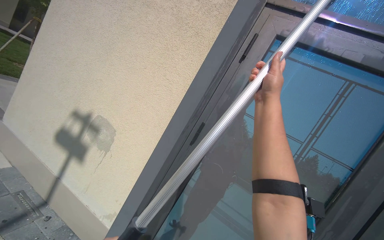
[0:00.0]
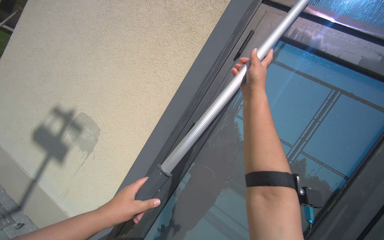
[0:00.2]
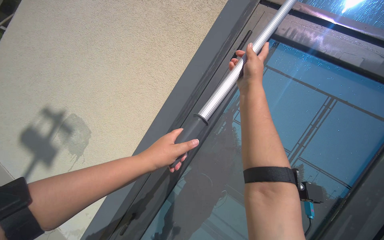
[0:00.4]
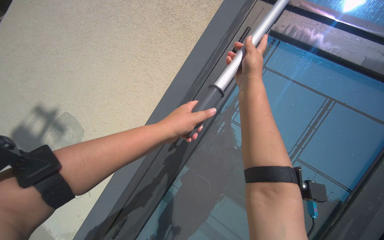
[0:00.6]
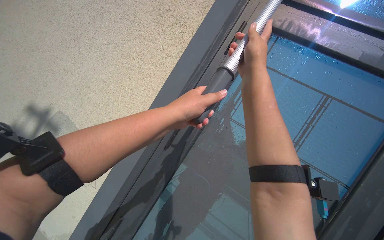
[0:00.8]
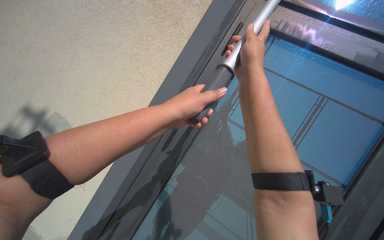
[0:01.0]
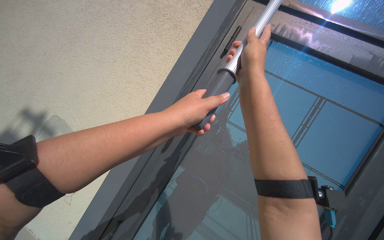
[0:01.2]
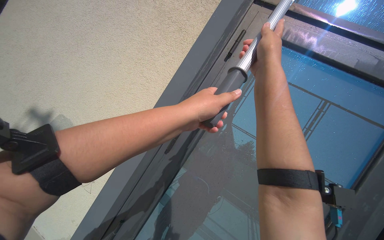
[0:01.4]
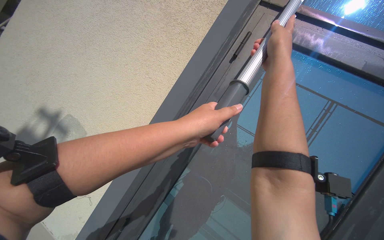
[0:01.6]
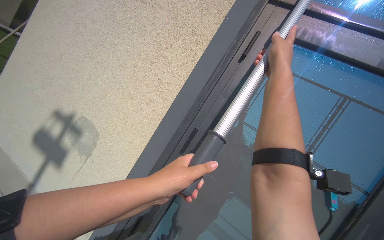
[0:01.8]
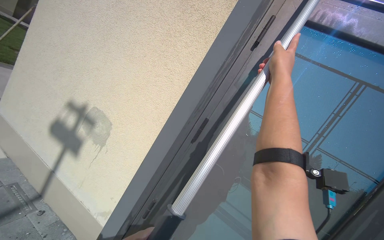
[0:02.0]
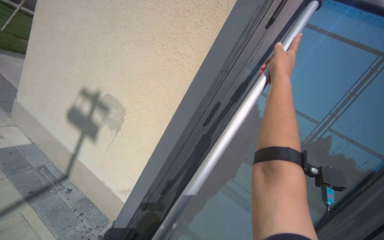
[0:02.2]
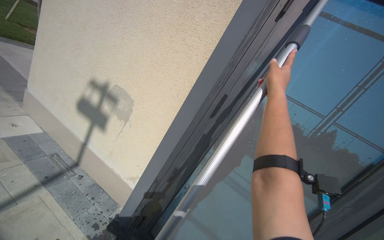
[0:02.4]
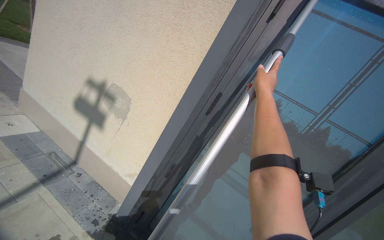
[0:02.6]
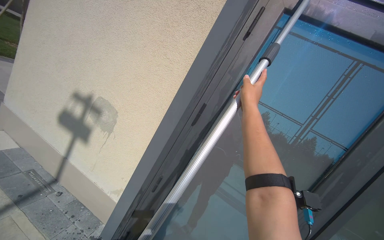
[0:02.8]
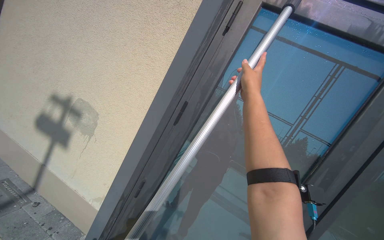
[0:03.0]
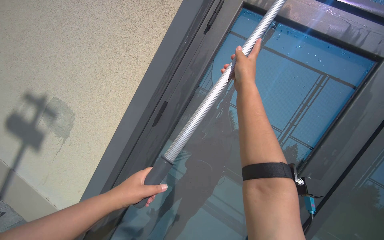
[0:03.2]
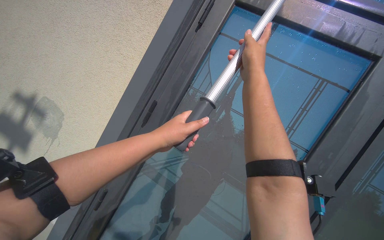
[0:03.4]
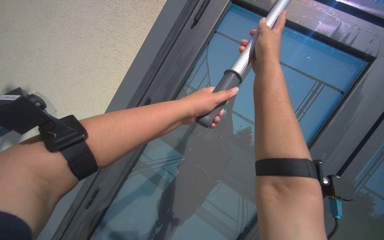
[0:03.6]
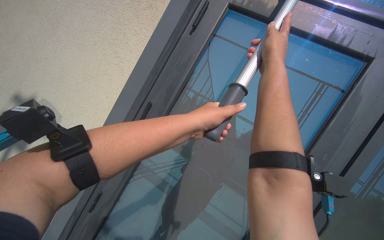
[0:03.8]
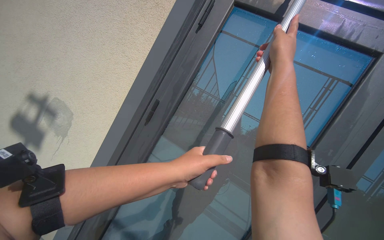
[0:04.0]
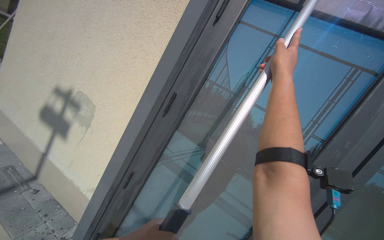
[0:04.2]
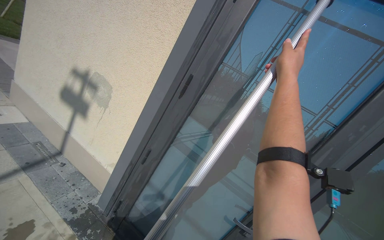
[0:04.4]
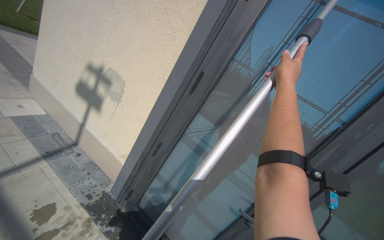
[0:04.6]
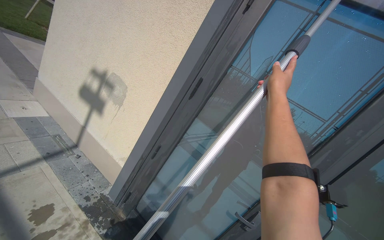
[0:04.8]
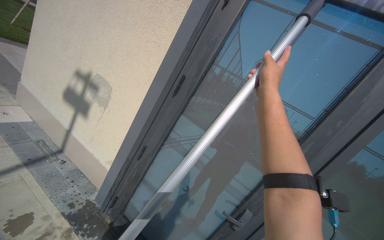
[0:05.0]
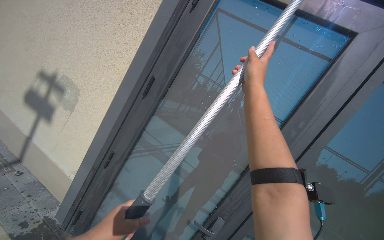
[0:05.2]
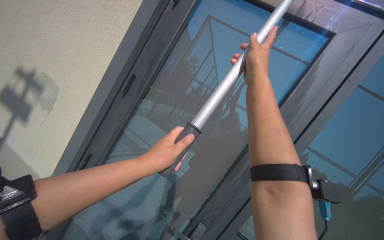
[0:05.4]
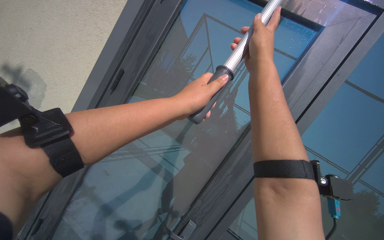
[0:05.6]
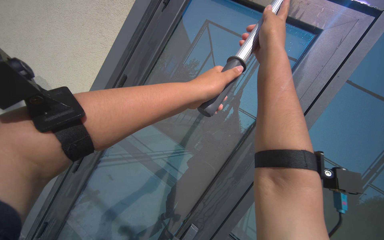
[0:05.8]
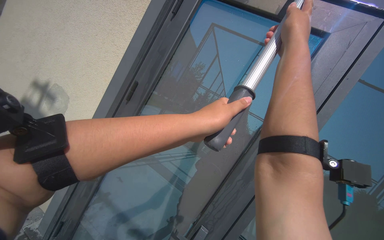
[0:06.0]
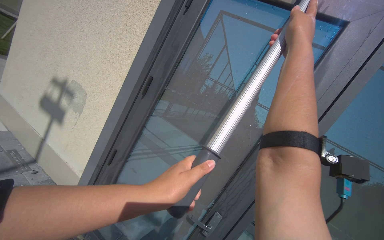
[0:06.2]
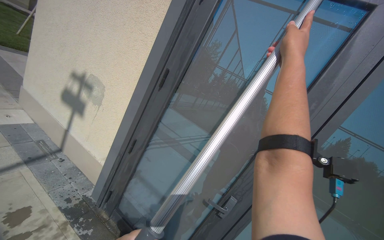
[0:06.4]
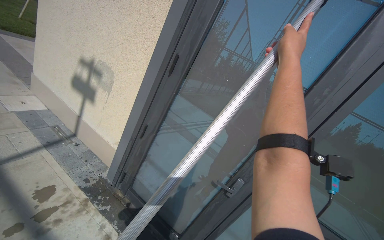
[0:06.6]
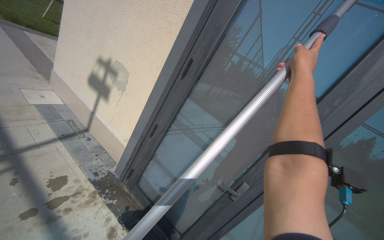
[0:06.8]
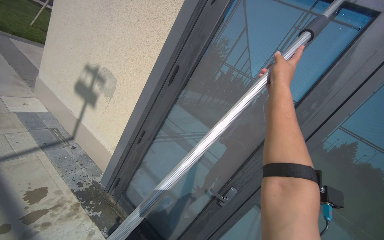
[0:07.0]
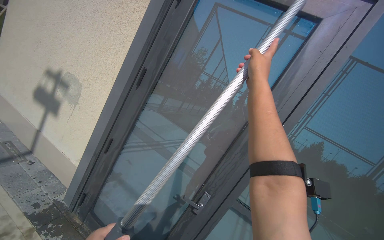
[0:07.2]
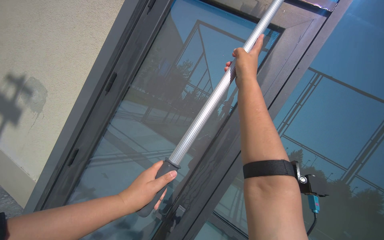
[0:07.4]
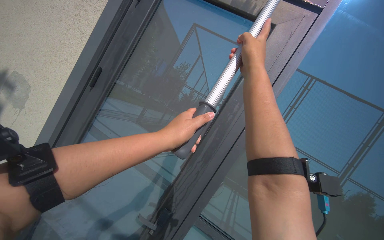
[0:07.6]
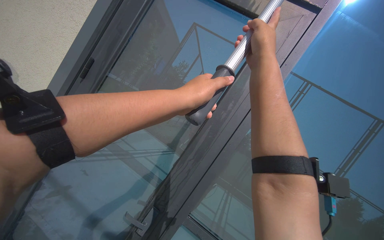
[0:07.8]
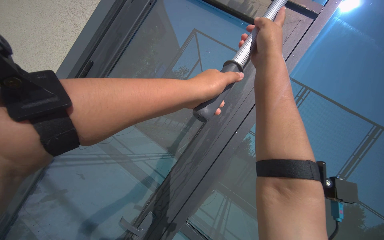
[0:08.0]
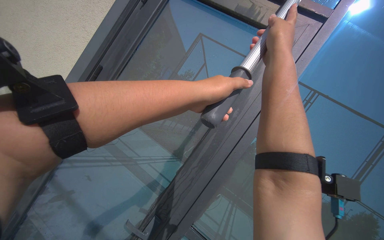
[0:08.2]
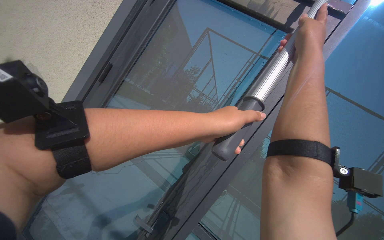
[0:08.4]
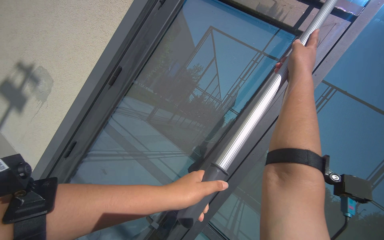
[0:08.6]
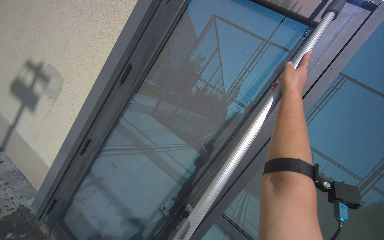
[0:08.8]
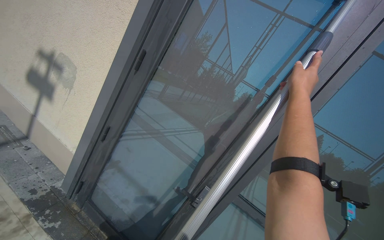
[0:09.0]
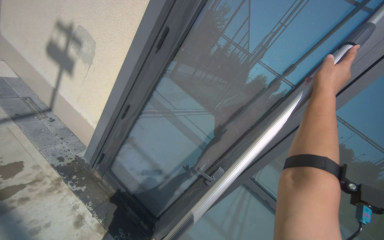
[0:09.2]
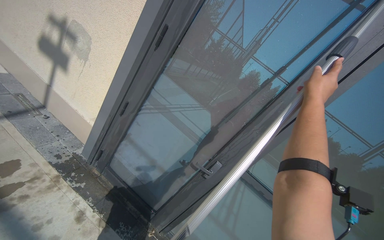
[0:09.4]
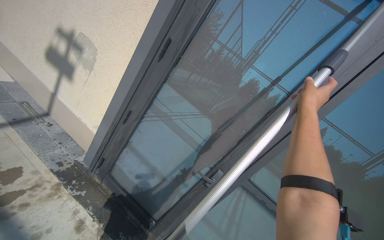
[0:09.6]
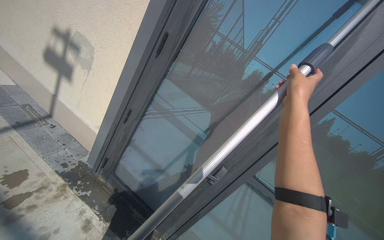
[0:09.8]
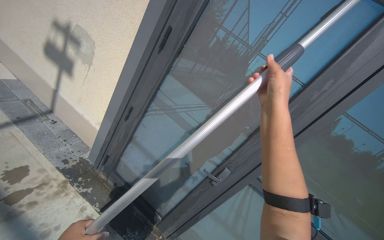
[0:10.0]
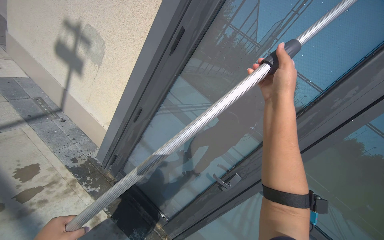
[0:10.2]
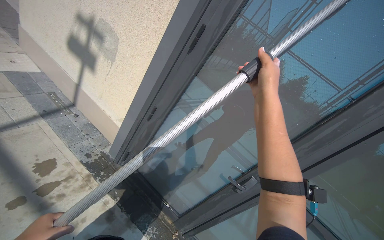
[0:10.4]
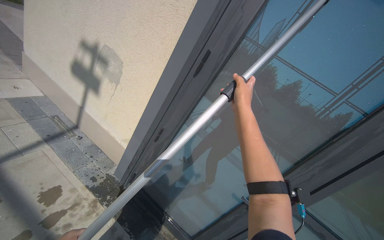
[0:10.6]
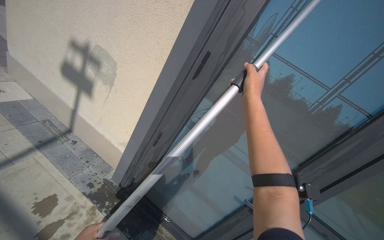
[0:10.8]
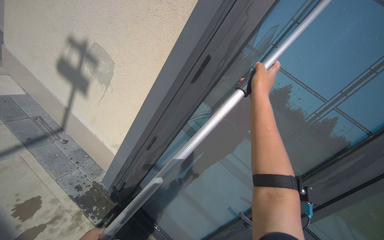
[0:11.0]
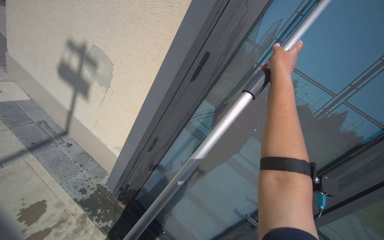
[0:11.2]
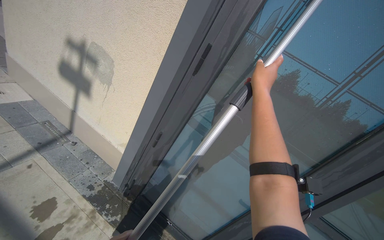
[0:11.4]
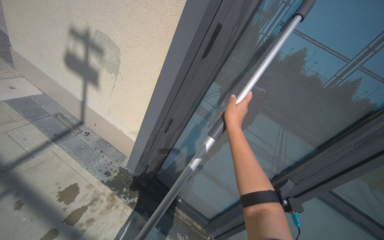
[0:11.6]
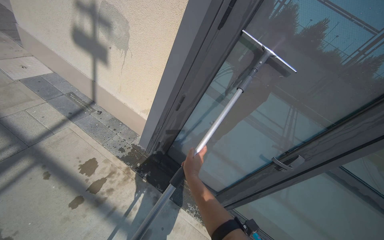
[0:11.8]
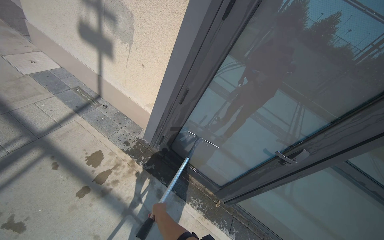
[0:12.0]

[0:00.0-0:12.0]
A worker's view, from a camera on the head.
Job: wiping surfaces.
The whole recording: Cleaning glass window with squeegee. The worker cleans the glass window using a squeegee, then a long pole with a squeegee attachment.
0:01.6 to 0:03.0: The right hand moves down the picture, about 15 cm.
0:03.0 to 0:04.4: The right hand moves to the right, approximately 10 cm.
0:09.0 to 0:10.4: The camera pitches downward, by about 15 degrees. The right hand travels to the left by some 40 cm.
0:10.4 to 0:12.0: The right hand heads to the left and down the picture, covering approximately 80 cm.

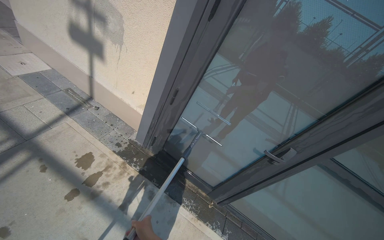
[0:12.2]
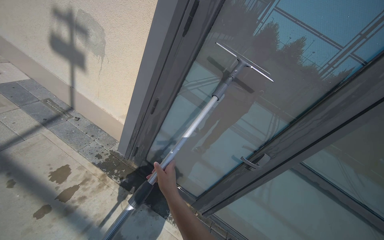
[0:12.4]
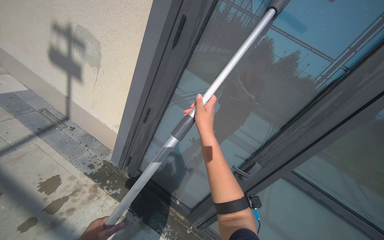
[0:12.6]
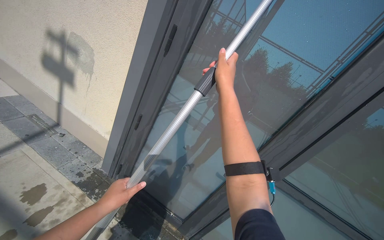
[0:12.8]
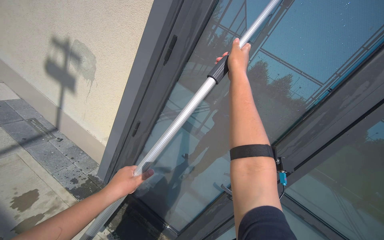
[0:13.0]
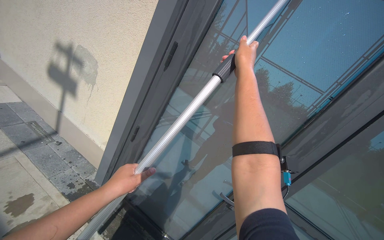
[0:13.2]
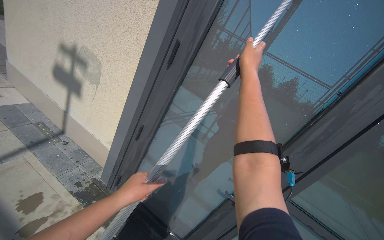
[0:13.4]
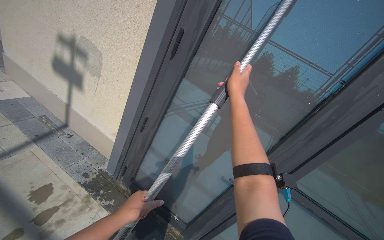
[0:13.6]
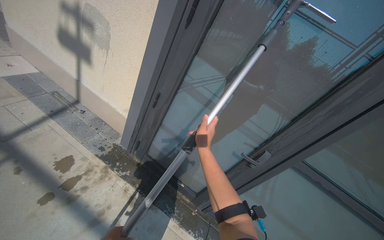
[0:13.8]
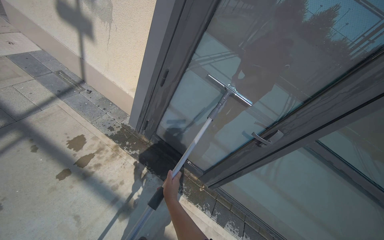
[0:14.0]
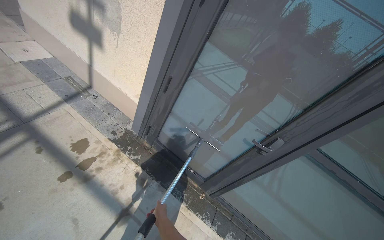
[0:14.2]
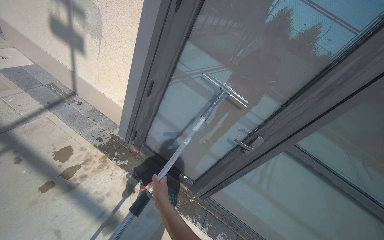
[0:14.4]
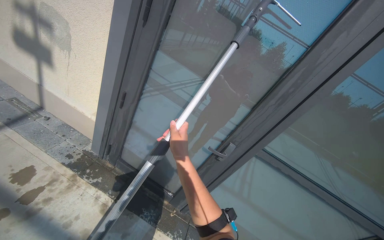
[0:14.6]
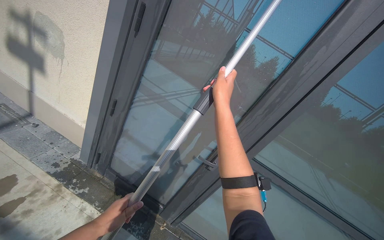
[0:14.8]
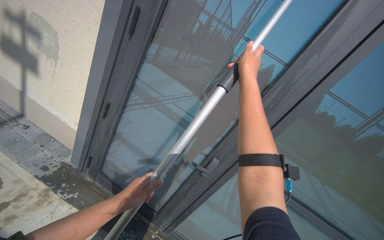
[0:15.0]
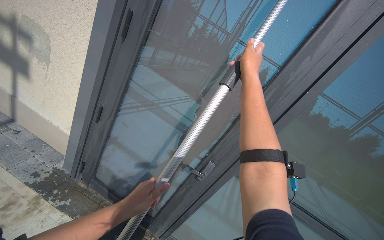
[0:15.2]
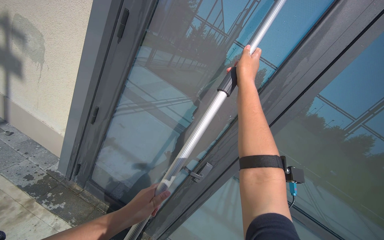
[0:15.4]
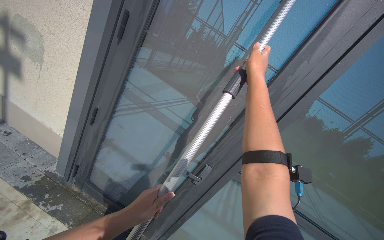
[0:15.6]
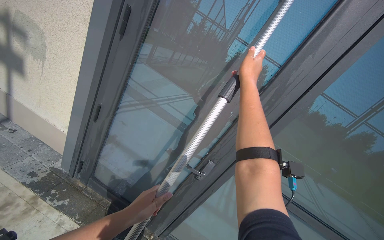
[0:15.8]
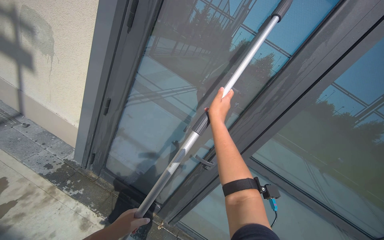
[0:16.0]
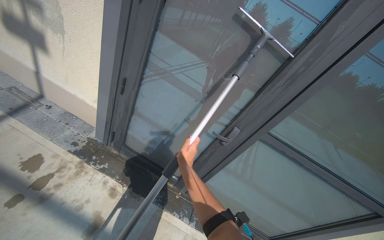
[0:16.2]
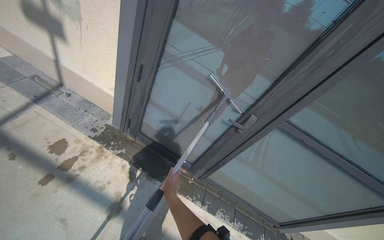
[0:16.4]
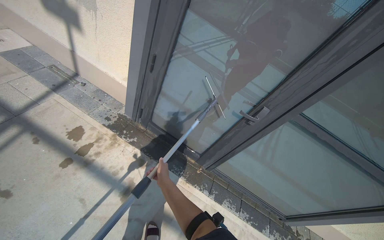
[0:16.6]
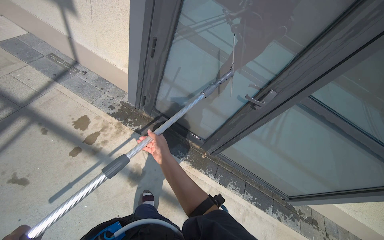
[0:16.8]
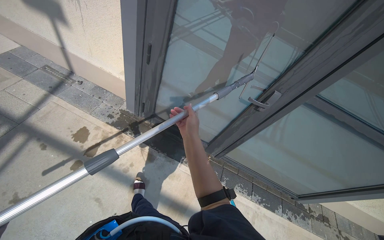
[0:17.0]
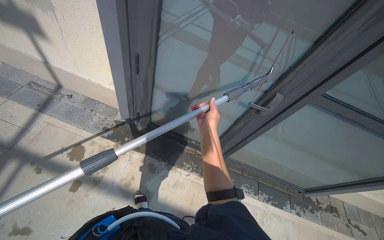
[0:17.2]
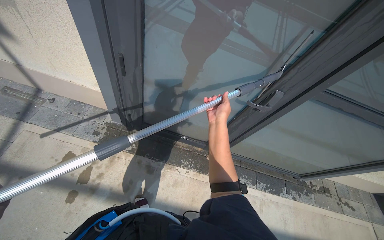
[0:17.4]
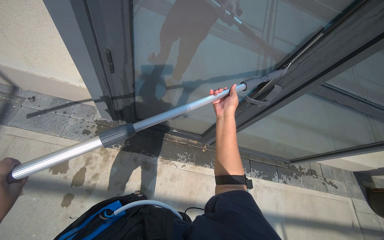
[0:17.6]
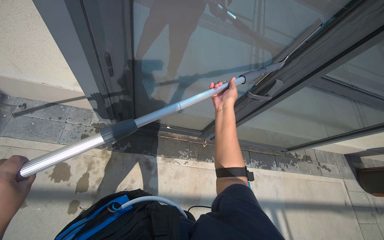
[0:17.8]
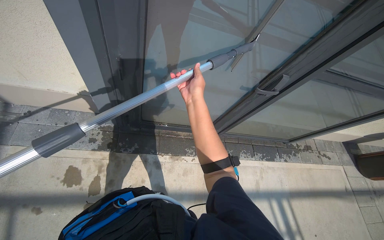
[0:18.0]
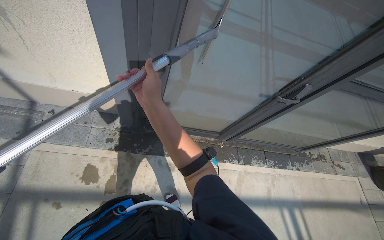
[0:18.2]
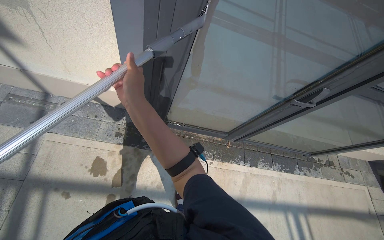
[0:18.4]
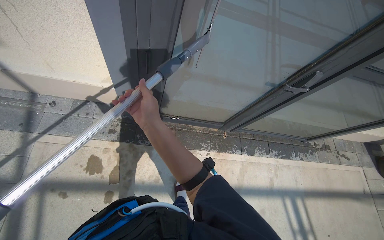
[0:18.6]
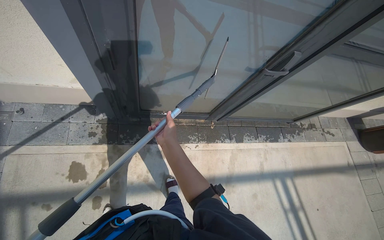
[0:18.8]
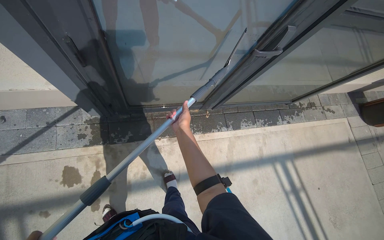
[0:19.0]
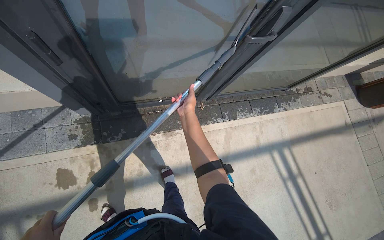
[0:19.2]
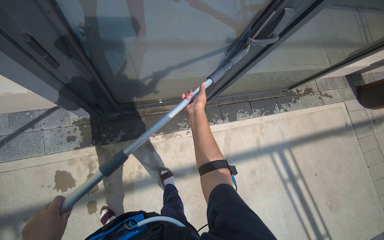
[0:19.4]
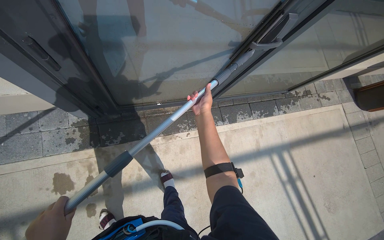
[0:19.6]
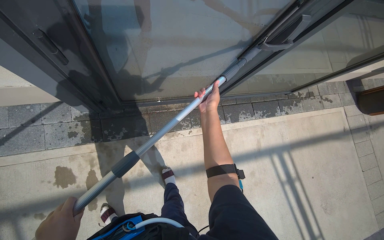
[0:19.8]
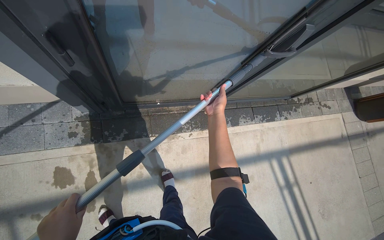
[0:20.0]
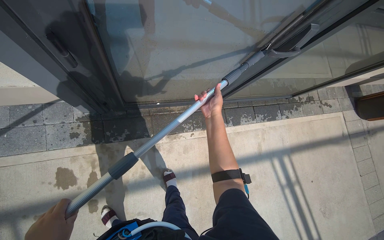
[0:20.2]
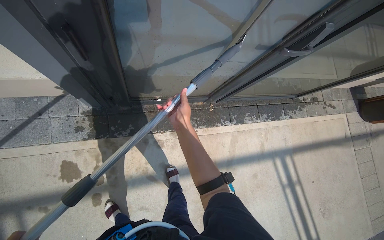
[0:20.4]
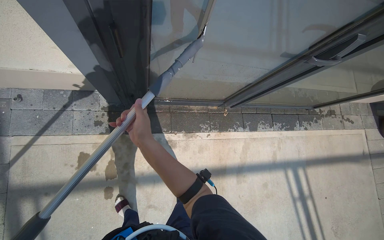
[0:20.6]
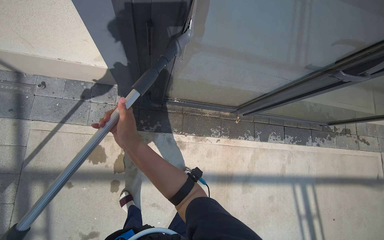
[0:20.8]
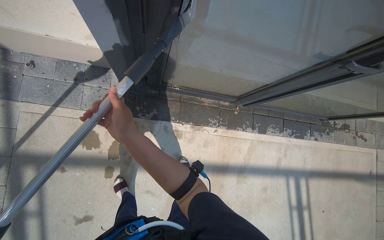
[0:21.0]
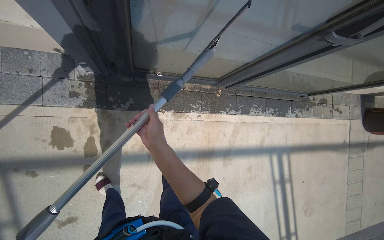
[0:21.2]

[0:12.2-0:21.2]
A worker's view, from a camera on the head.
Job: wiping surfaces.
The whole recording: Cleaning glass window with squeegee. The worker cleans the glass window using a squeegee, then a long pole with a squeegee attachment.
0:12.2 to 0:13.8: The right hand goes roughly 40 cm to the right and up the picture.
0:13.8 to 0:15.2: The right hand heads to the right and up the picture, covering approximately 50 cm.
0:15.2 to 0:16.6: The camera pitches downward, by about 20 degrees. The right hand goes about 80 cm down the picture and to the left.
0:16.6 to 0:18.2: The view tips downward by about 20 degrees. The right hand heads up the picture, covering roughly 50 cm.
0:18.2 to 0:19.8: The view tips downward by approximately 15 degrees. The right hand is displaced farther from the camera and to the right by some 50 cm.
0:19.8 to 0:21.2: The right hand shifts some 35 cm to the left and down the picture.
